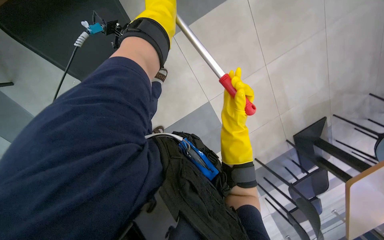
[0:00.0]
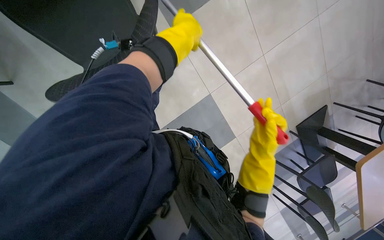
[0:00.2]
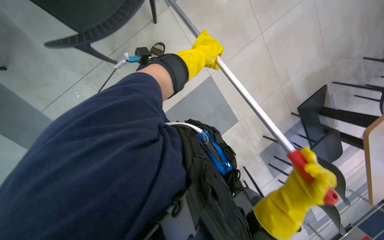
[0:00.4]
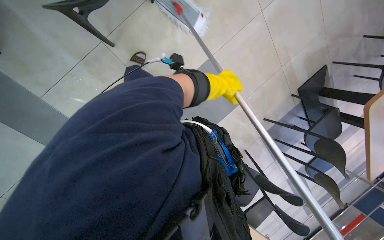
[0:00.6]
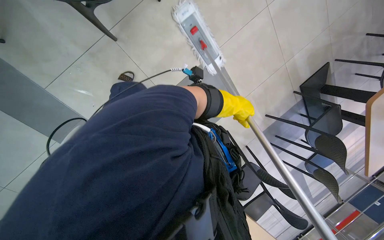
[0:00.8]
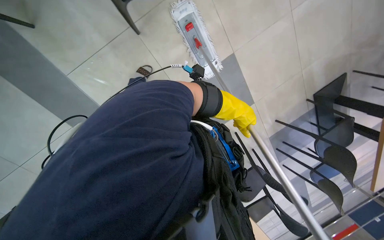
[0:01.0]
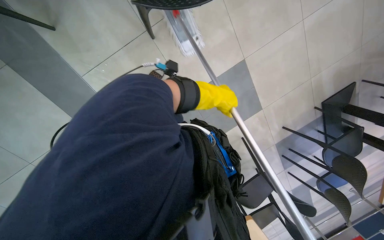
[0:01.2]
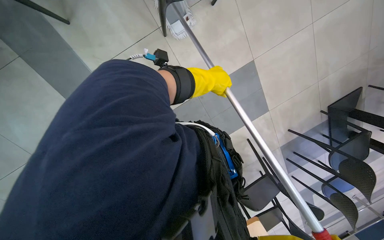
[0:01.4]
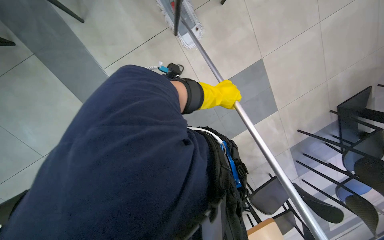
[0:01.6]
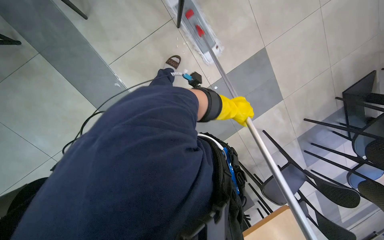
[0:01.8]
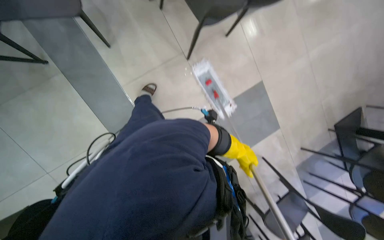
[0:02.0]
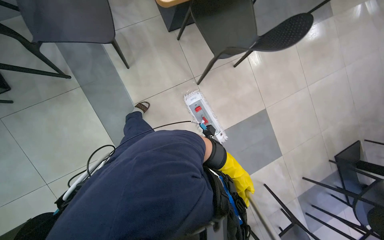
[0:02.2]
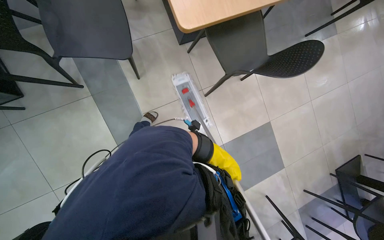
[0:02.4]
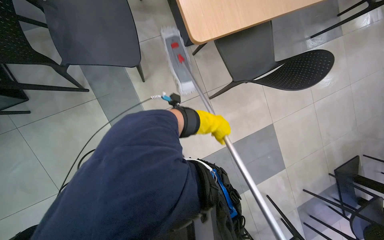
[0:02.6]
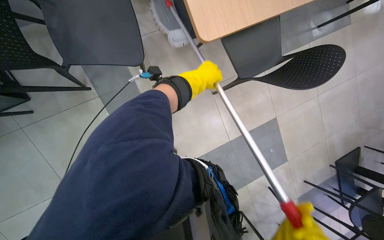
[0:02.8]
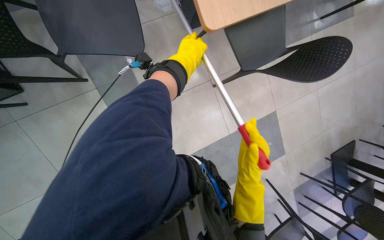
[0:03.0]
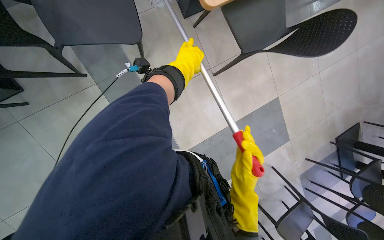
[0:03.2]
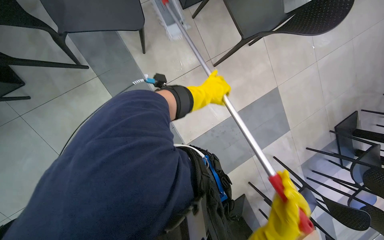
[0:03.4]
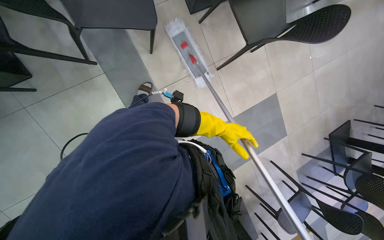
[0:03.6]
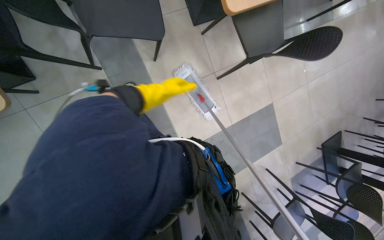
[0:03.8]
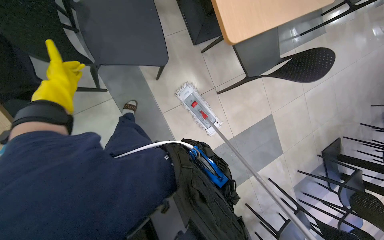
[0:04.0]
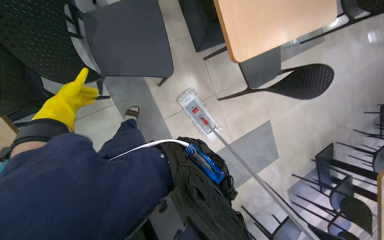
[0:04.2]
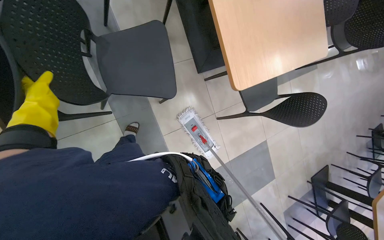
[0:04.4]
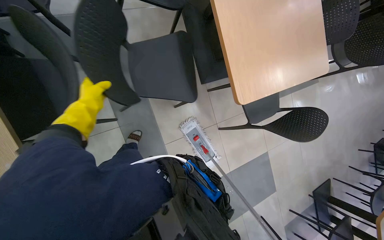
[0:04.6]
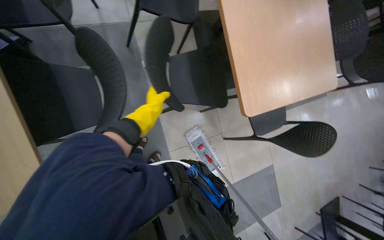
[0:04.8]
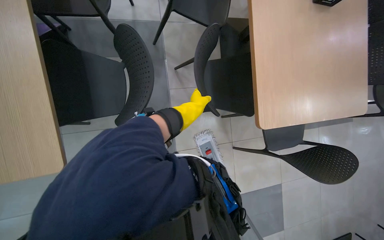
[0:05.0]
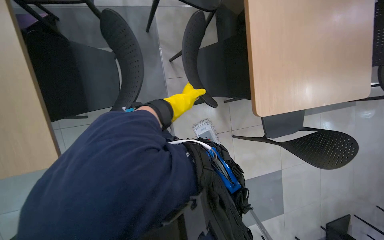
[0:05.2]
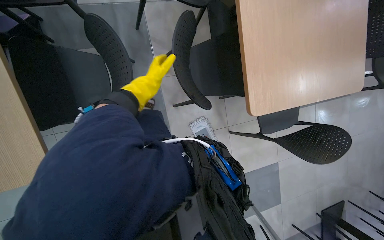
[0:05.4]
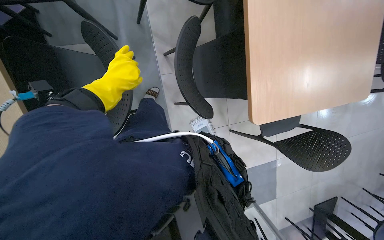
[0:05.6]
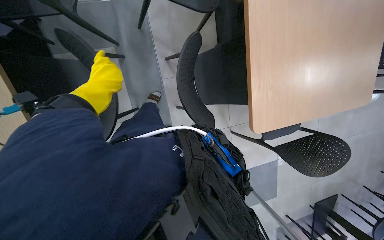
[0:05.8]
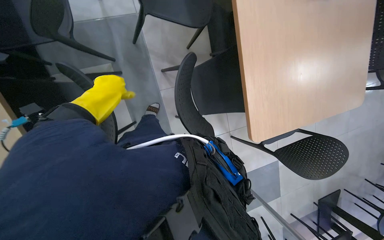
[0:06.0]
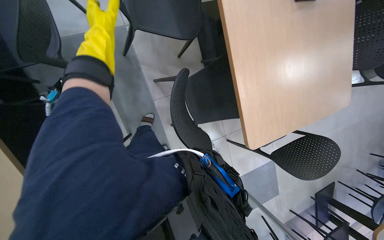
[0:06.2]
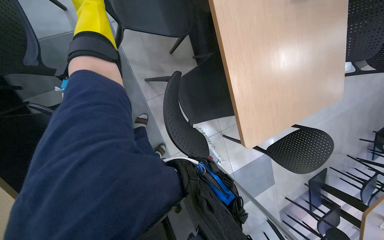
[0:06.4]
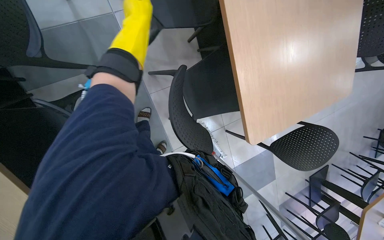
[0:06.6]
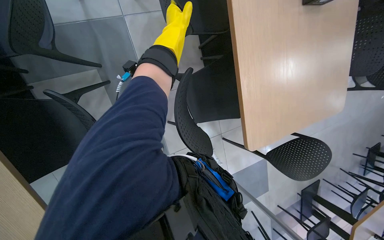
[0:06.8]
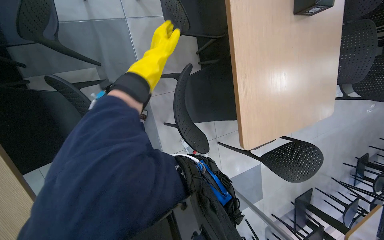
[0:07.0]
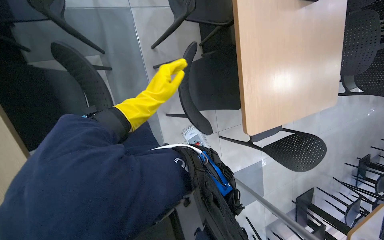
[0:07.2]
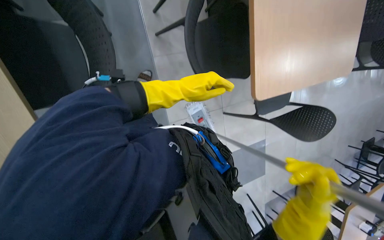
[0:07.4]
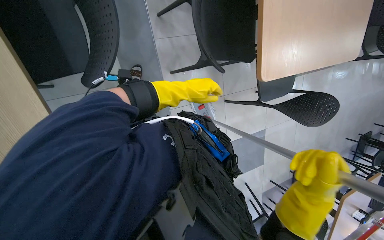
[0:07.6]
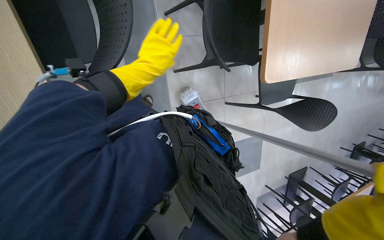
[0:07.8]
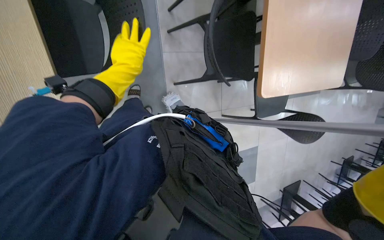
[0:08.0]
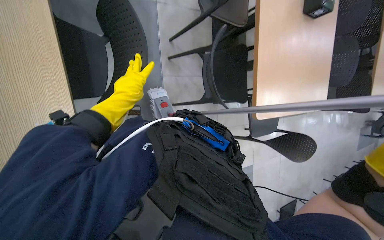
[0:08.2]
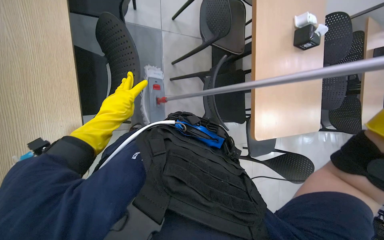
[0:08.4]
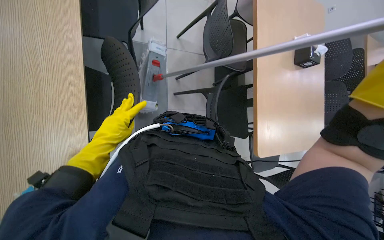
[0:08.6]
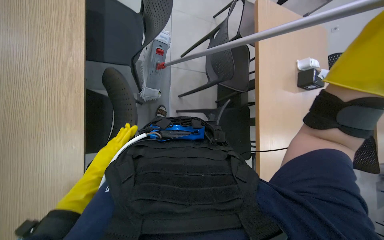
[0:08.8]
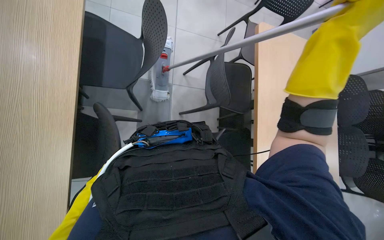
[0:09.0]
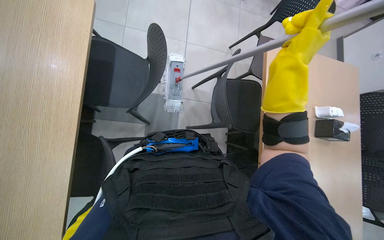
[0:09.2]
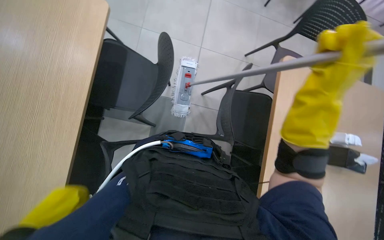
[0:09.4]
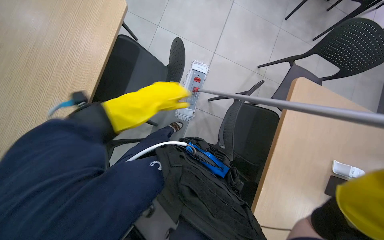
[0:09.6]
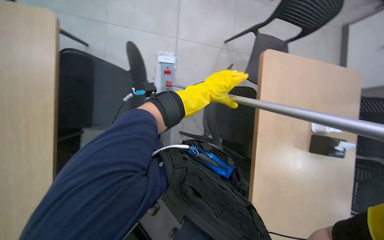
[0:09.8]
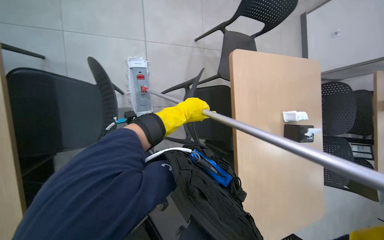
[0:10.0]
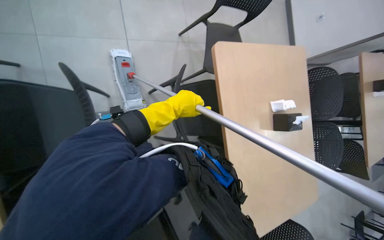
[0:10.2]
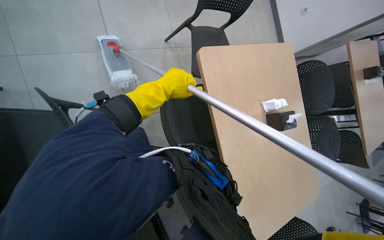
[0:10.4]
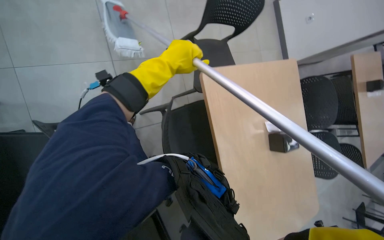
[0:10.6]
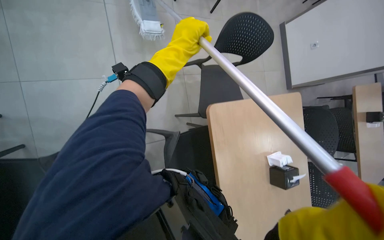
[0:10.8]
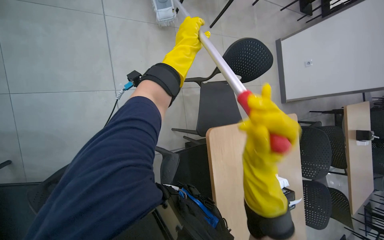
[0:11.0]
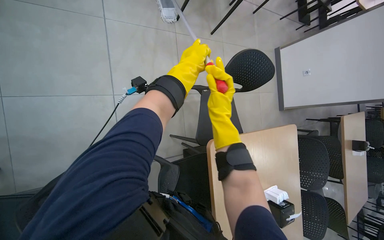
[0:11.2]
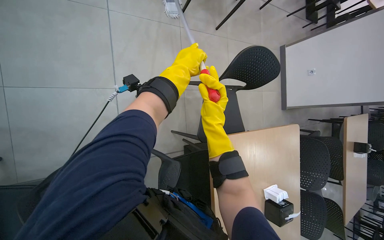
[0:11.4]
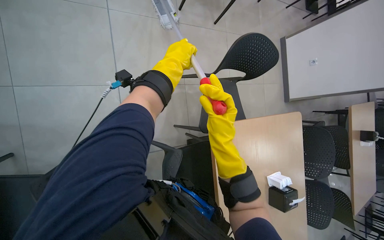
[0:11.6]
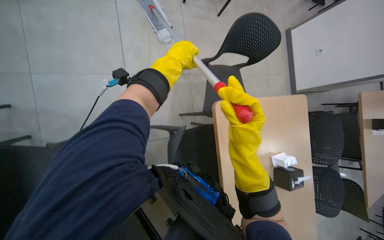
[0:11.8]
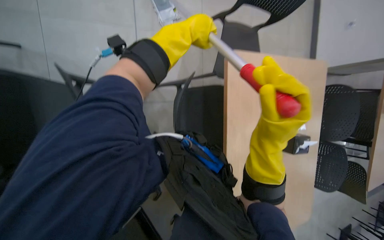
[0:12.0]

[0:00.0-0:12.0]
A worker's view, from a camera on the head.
Job: mopping floor.
The whole recording: Mopping cafeteria floor. The worker mops the cafeteria floor with a flat mop.
0:00.0 to 0:01.6: The wearer moves roughly 50 cm.
0:01.6 to 0:03.0: The camera is carried to the left, some 40 cm.
0:04.4 to 0:06.0: The left hand goes roughly 10 cm farther from the camera, and reaches approximately 35 cm to the right, then returns.
0:06.0 to 0:07.6: The left hand moves to the right, about 25 cm.
0:07.6 to 0:09.0: The view tips upward by about 45 degrees.
0:10.4 to 0:12.0: The left hand goes about 40 cm up the picture.

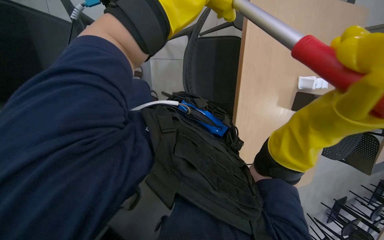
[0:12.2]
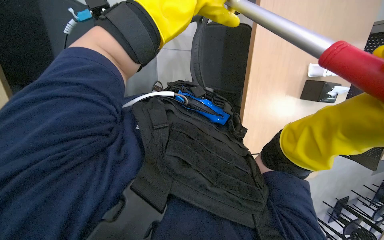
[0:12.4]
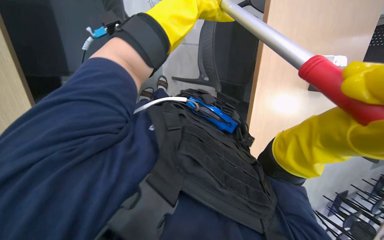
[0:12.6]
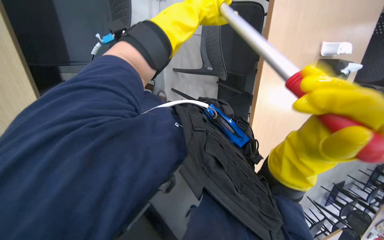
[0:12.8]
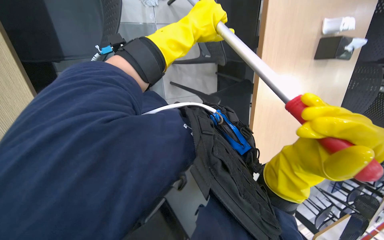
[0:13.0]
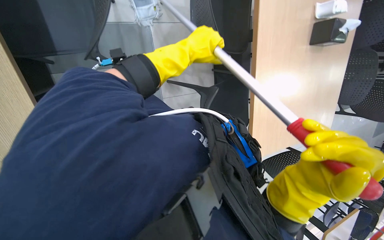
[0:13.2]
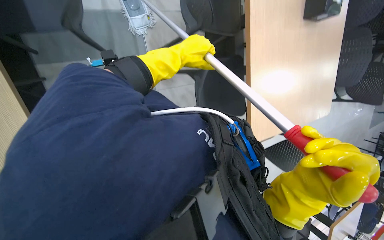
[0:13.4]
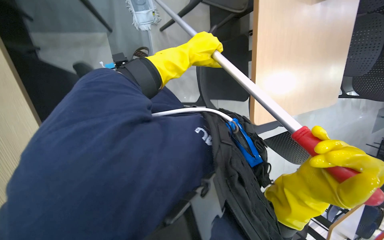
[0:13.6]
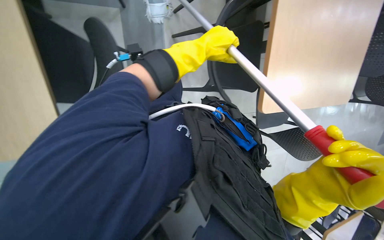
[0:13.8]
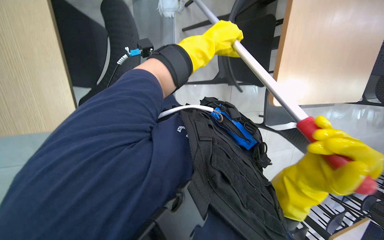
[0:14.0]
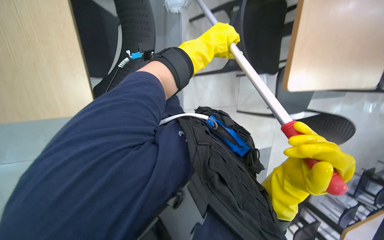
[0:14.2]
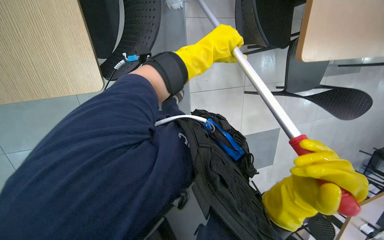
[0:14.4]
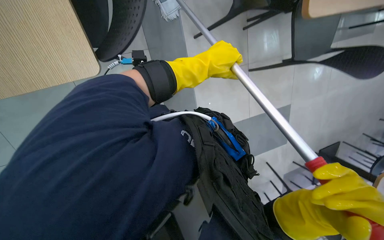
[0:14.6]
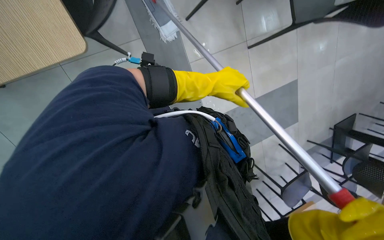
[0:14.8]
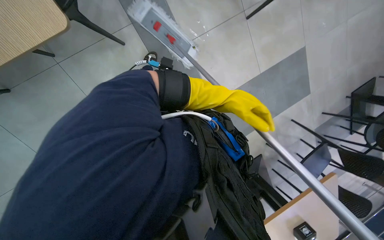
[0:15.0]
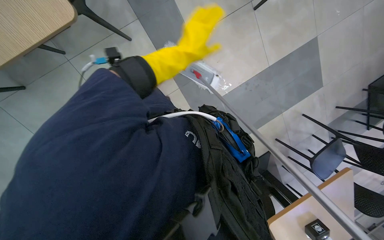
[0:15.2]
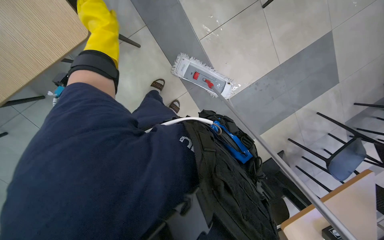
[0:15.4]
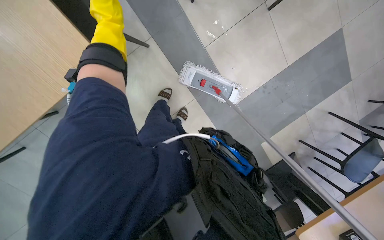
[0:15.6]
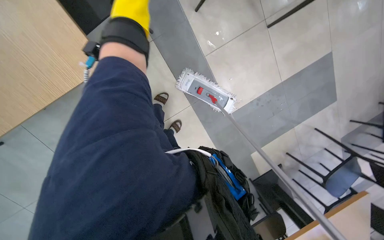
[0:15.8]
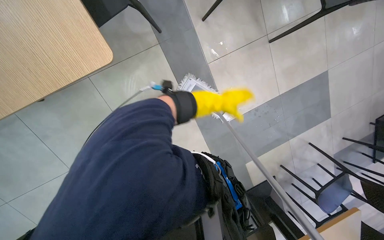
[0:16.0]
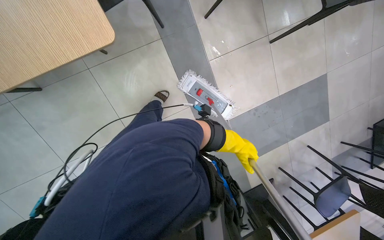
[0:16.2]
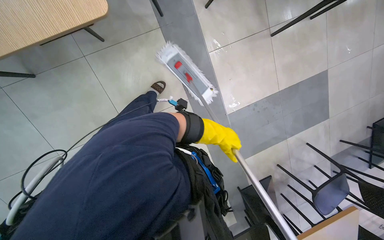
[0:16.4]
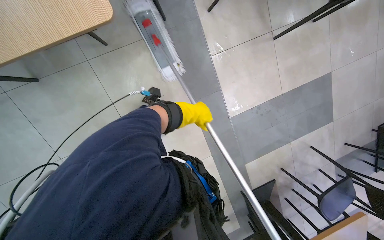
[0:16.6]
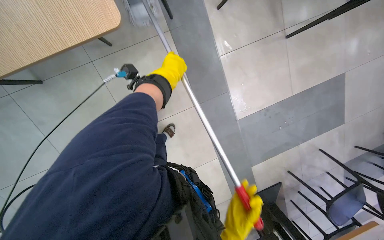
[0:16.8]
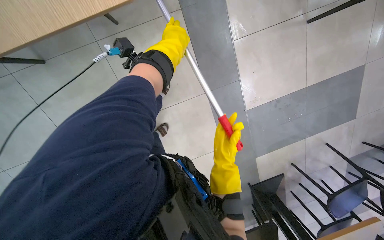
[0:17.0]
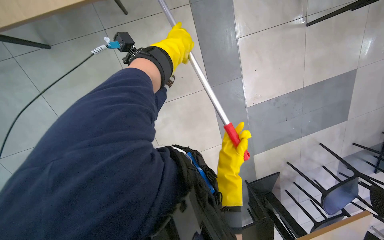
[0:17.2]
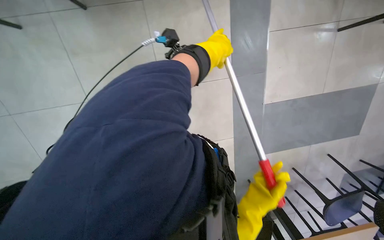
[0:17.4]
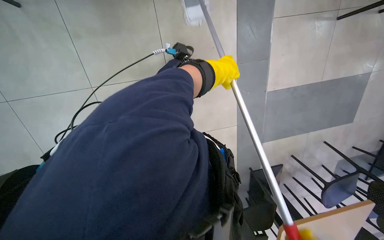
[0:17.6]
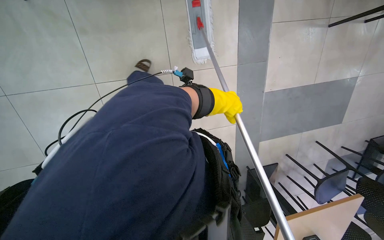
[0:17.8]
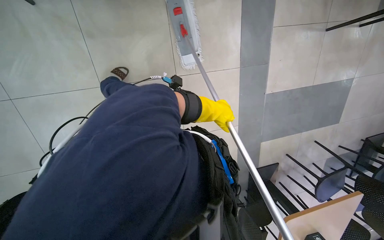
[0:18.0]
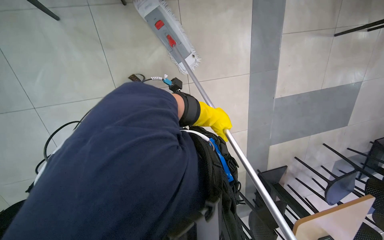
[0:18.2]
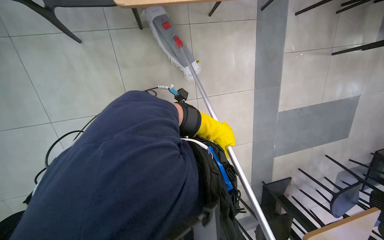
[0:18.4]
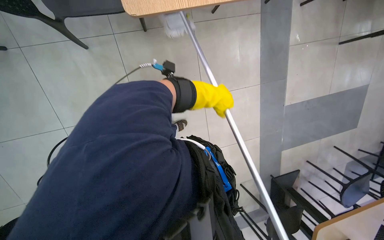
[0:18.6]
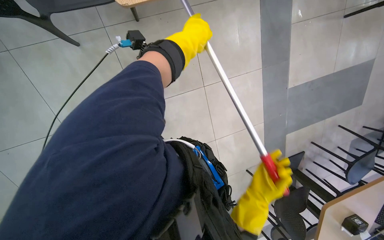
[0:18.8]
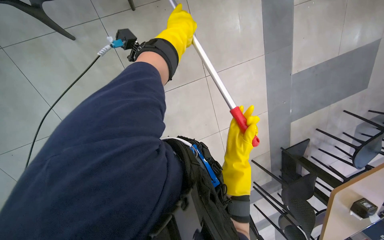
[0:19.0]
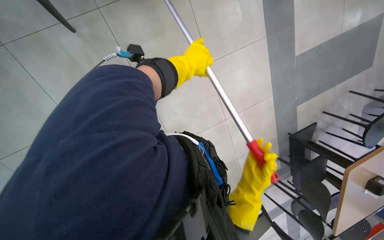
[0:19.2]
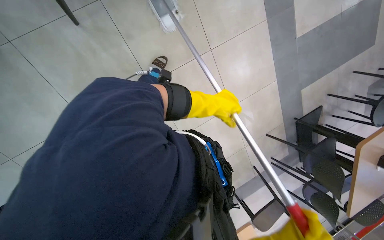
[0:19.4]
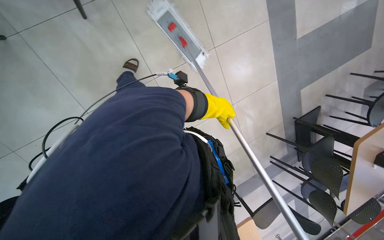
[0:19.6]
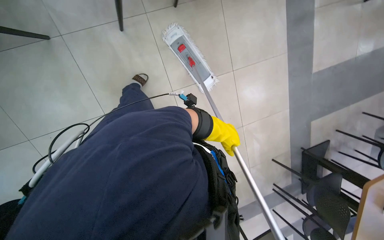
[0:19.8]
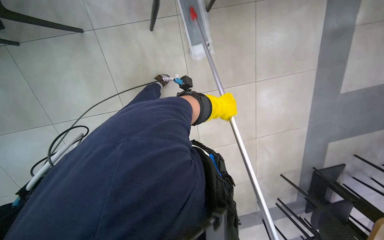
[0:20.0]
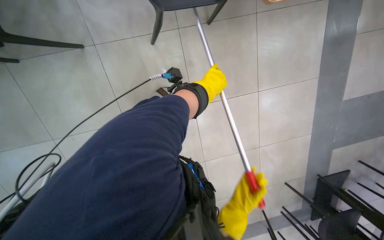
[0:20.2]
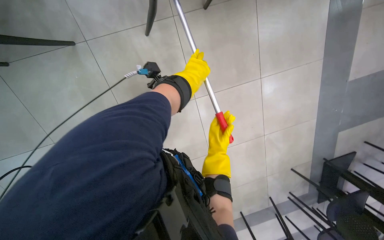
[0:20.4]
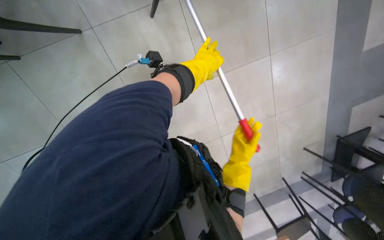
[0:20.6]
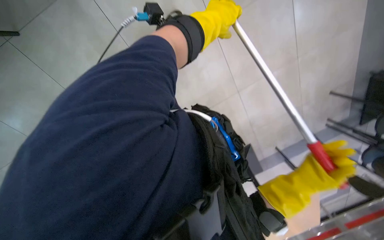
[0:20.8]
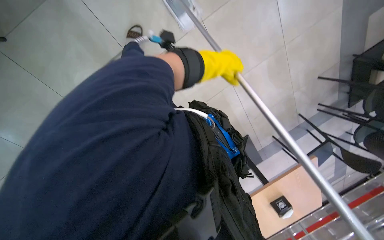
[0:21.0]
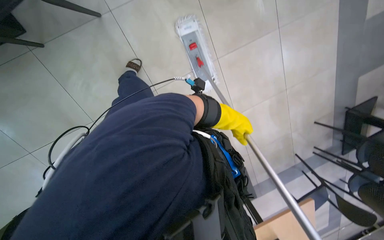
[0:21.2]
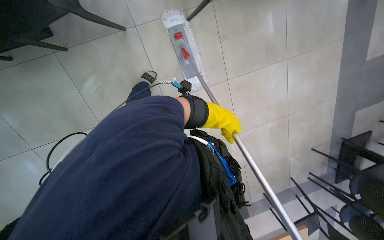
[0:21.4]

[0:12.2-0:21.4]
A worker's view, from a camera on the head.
Job: mopping floor.
The whole recording: Mopping cafeteria floor. The worker mops the cafeteria floor with a flat mop.
0:12.2 to 0:13.8: The right hand is displaced down the picture by roughly 30 cm.
0:13.8 to 0:15.2: The view pans to the left by roughly 15 degrees. The view tips downward by some 30 degrees.
0:16.8 to 0:18.4: The head travels to the left, approximately 60 cm.
0:18.4 to 0:19.8: The left hand reaches roughly 20 cm up the picture, then returns.
0:19.8 to 0:21.4: The head travels about 40 cm.
